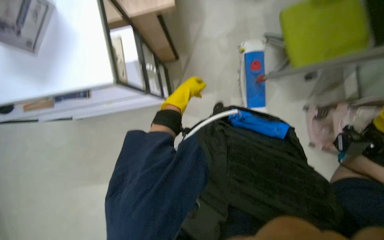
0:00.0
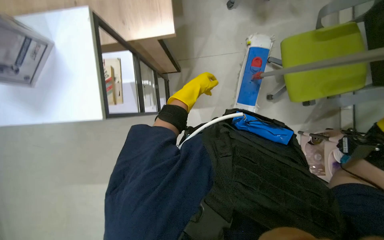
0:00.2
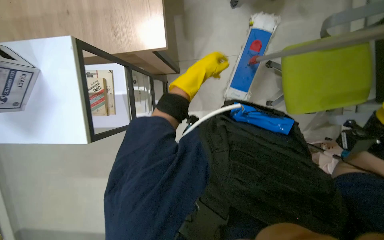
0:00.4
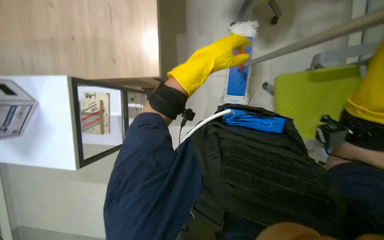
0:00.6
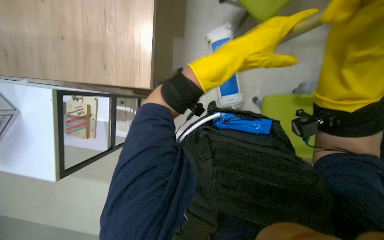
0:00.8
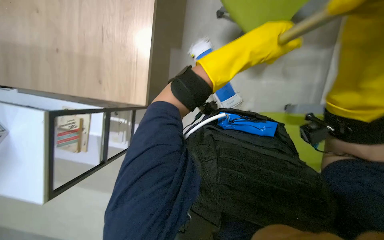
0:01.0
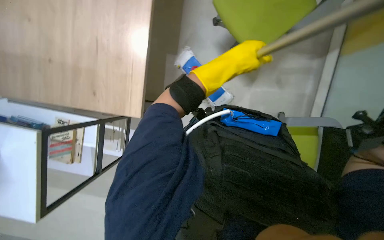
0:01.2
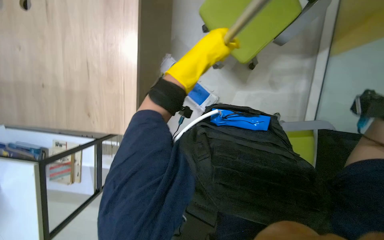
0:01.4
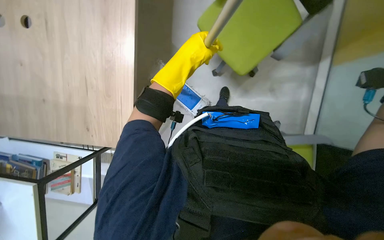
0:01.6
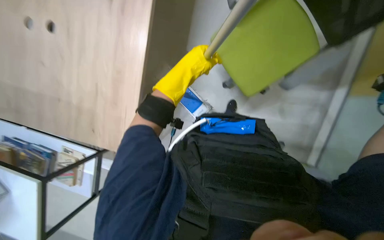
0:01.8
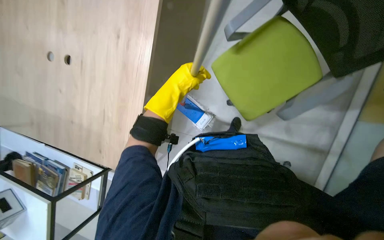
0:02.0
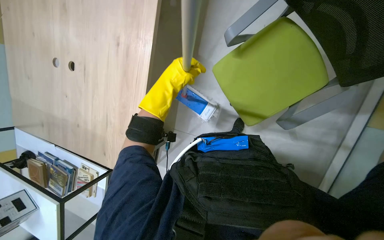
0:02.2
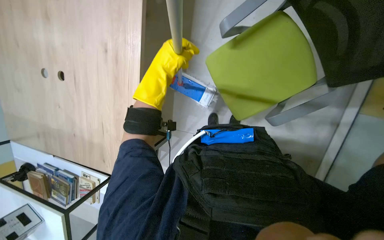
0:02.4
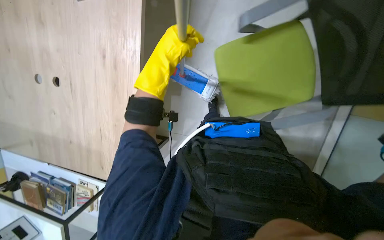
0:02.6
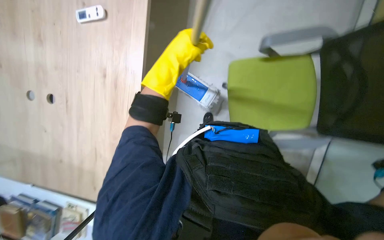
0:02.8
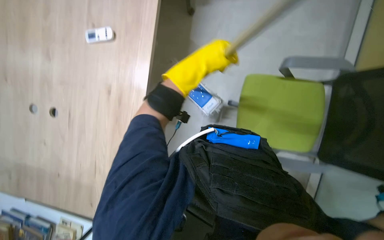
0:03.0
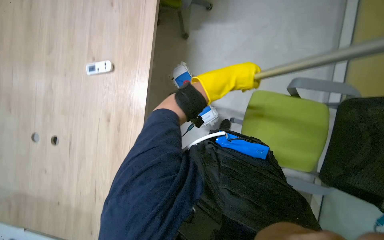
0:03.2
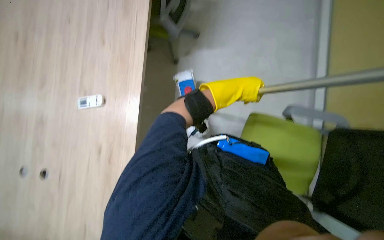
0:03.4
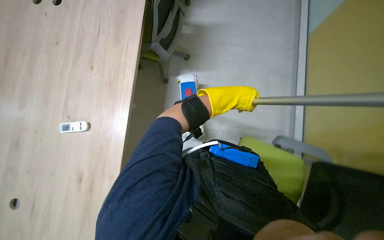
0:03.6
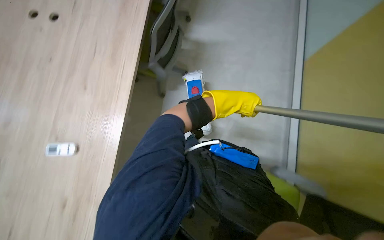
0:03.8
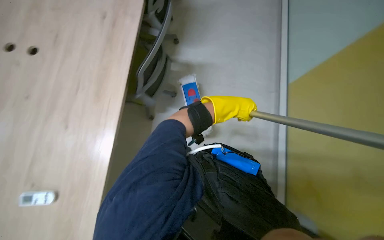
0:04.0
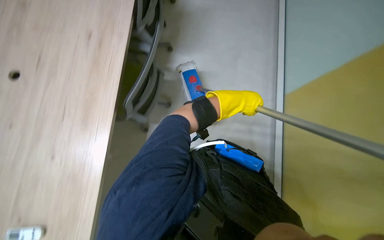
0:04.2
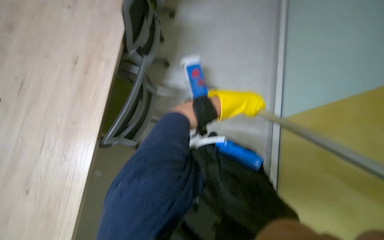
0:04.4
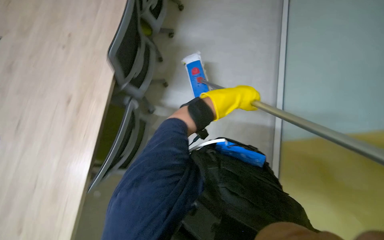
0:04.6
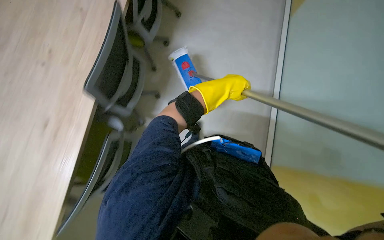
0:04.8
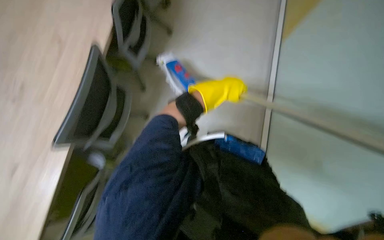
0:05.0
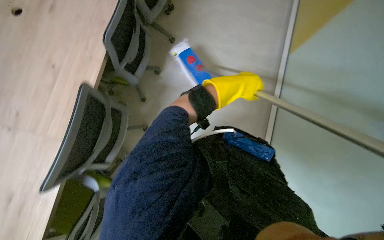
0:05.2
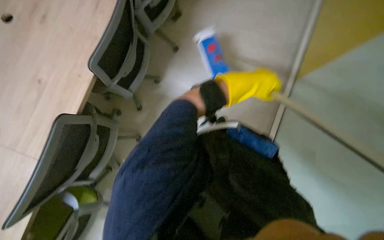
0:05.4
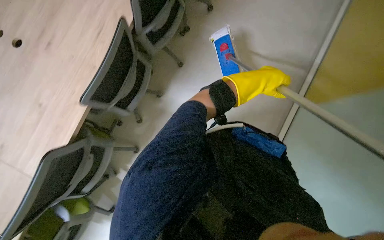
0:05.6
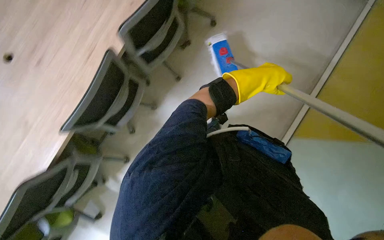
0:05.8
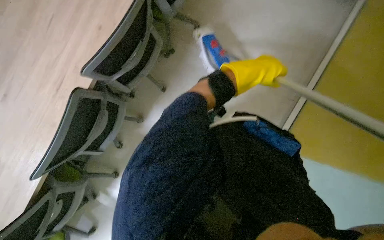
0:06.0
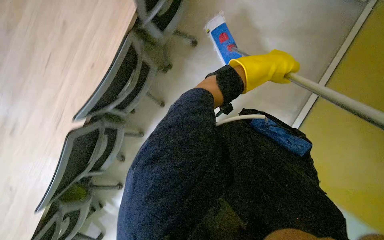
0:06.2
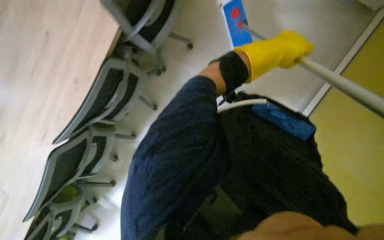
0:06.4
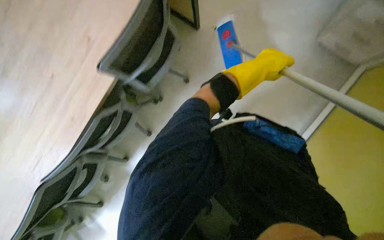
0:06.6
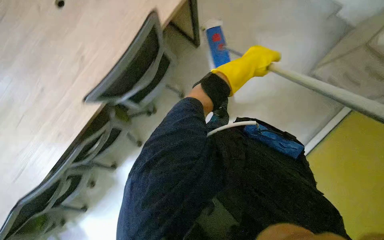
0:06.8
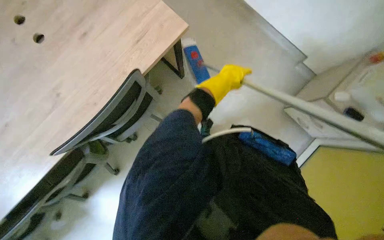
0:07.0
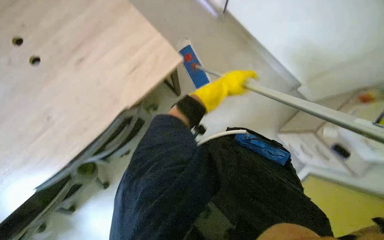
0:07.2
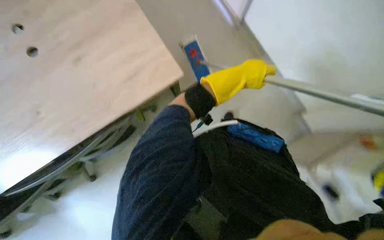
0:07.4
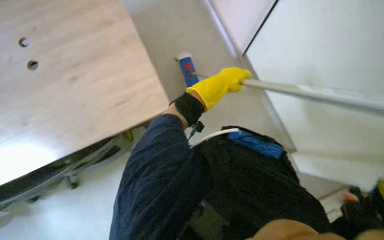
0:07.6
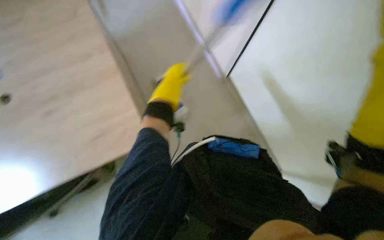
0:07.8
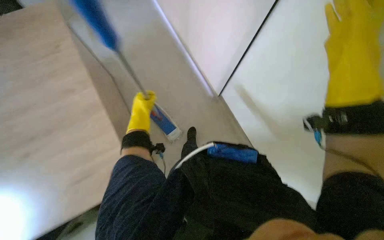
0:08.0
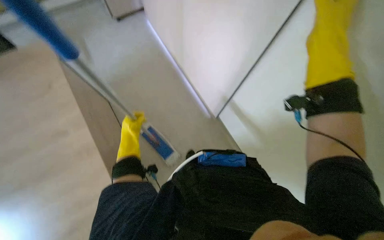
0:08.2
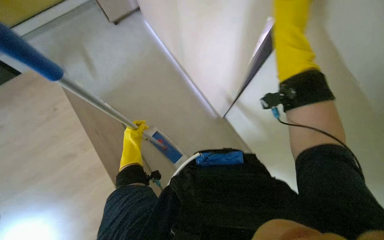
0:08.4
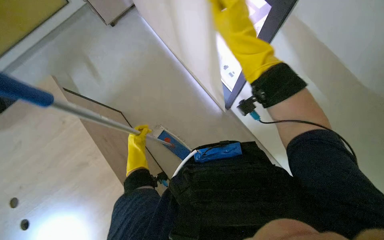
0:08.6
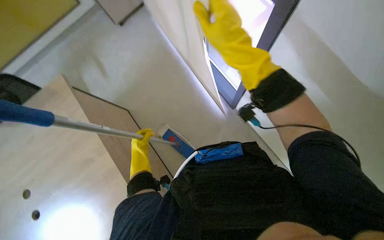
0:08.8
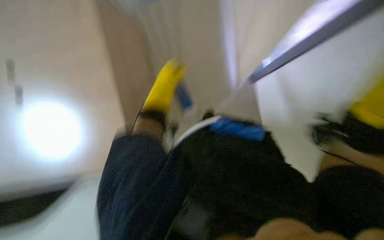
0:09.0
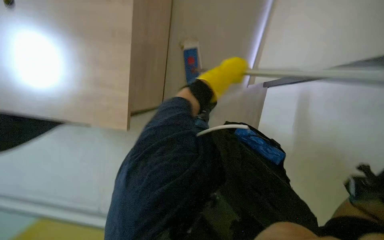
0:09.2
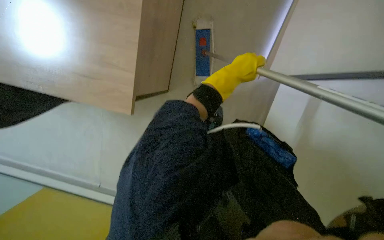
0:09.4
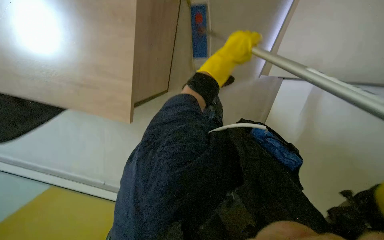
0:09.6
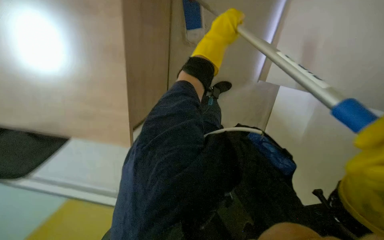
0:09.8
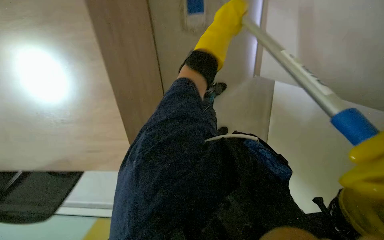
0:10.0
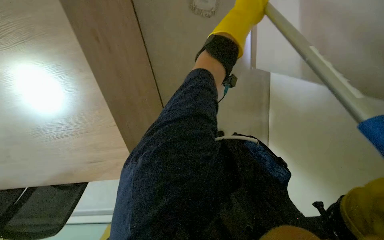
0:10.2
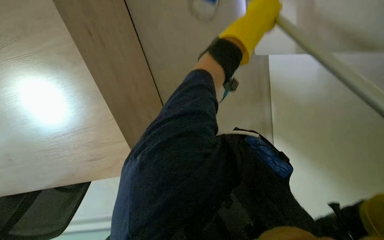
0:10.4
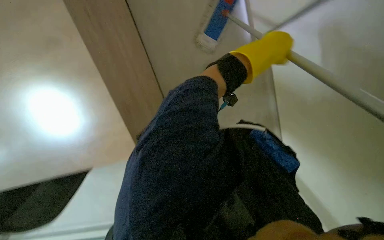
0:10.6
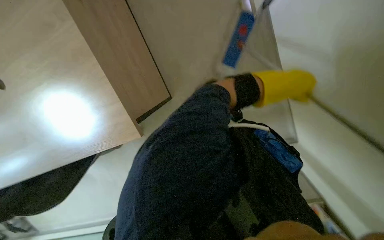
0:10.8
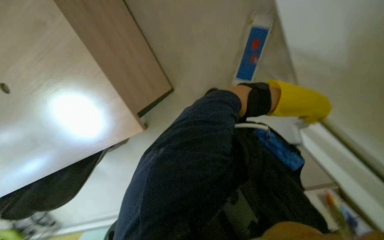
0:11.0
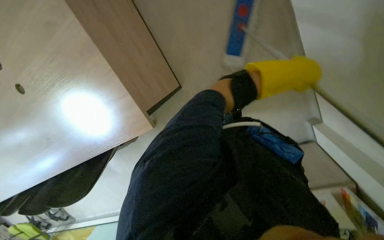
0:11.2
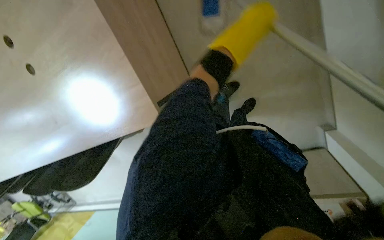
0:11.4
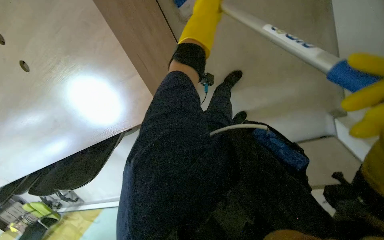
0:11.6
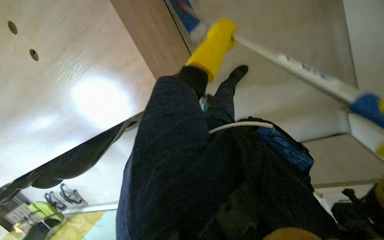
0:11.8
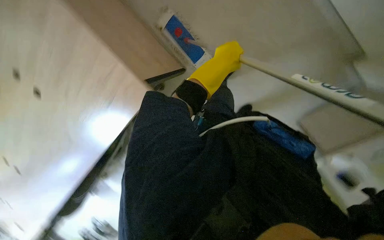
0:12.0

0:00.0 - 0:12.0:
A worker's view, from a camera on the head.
Job: mopping floor.
The whole recording: Mopping office floor. The worker mops the office floor with a flat mop.
0:00.0 - 0:01.6: The view tilts roughly 20 degrees upward. The left hand heads nearer to the camera, covering some 25 cm.
0:01.6 - 0:03.0: The view tilts some 20 degrees upward.
0:04.4 - 0:06.0: The head travels about 60 cm.
0:06.0 - 0:07.6: The wearer moves roughly 60 cm.
0:07.6 - 0:09.0: The left hand goes roughly 10 cm to the left.
0:09.0 - 0:10.4: The view tips downward by some 15 degrees. The scene rotates clockwise by approximately 25 degrees. The left hand goes roughly 15 cm to the right and nearer to the camera.
0:10.4 - 0:12.0: The view tilts roughly 20 degrees upward.

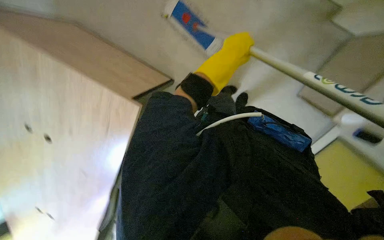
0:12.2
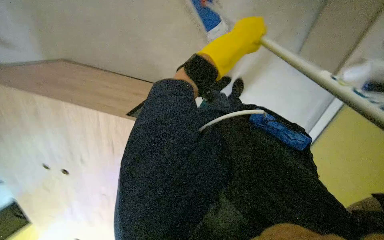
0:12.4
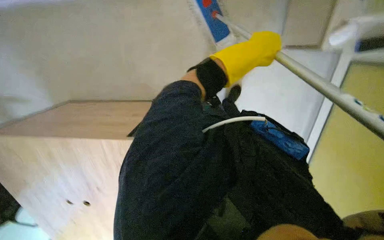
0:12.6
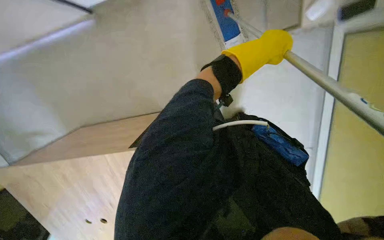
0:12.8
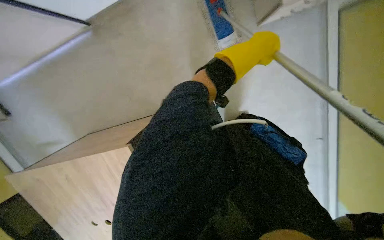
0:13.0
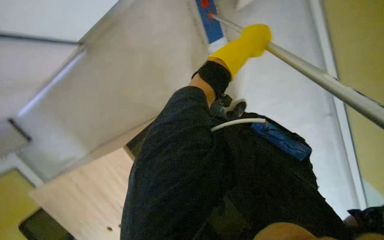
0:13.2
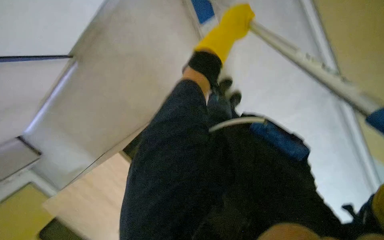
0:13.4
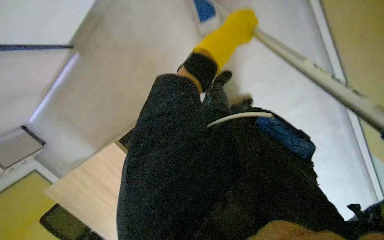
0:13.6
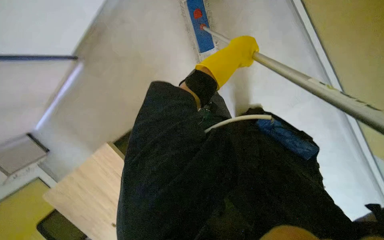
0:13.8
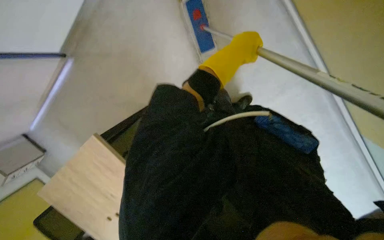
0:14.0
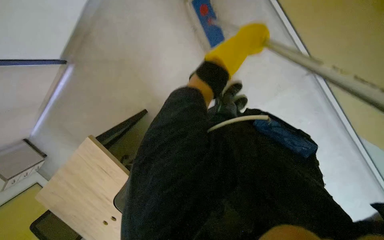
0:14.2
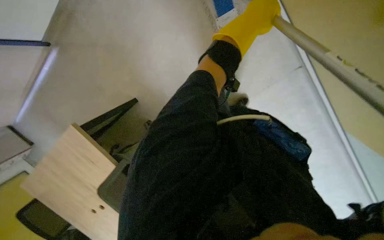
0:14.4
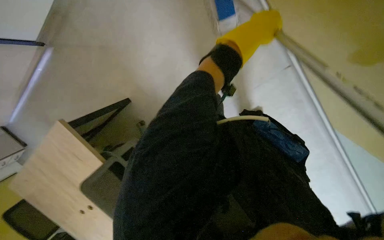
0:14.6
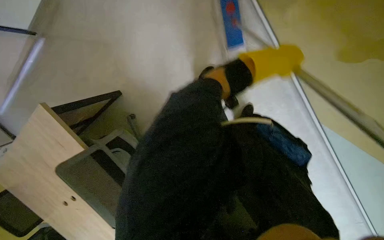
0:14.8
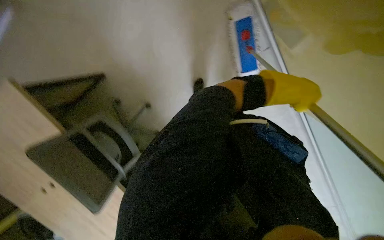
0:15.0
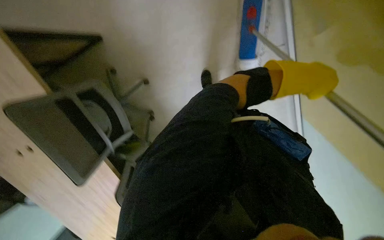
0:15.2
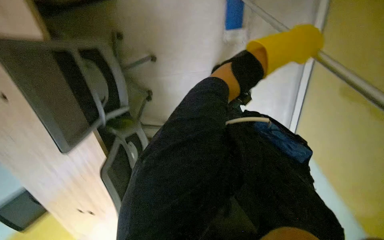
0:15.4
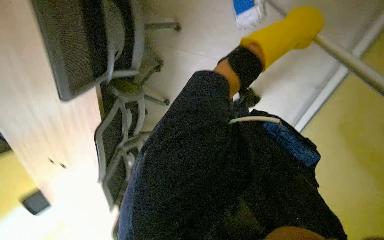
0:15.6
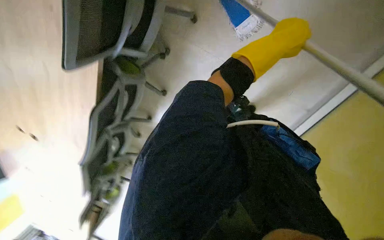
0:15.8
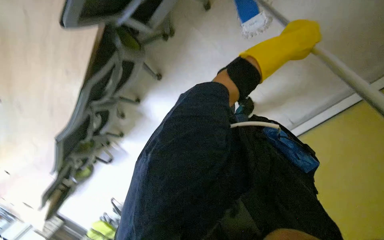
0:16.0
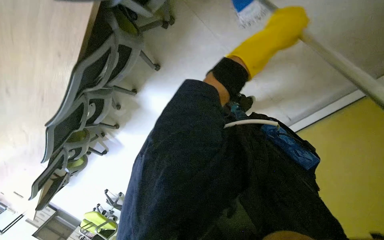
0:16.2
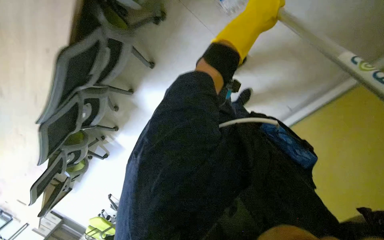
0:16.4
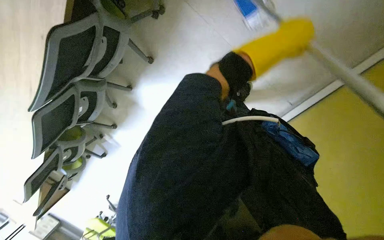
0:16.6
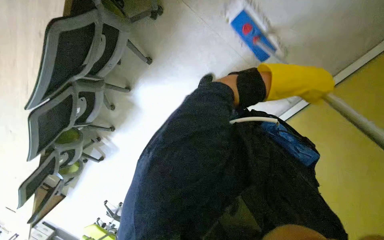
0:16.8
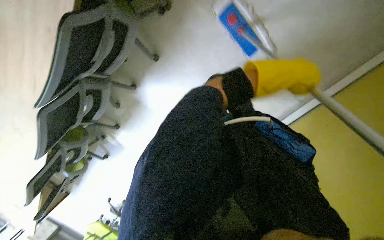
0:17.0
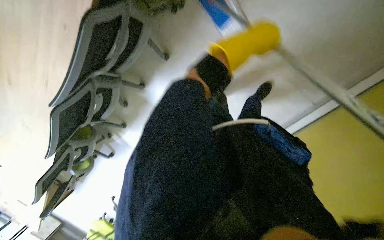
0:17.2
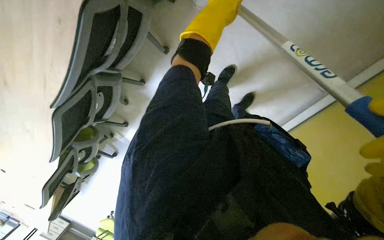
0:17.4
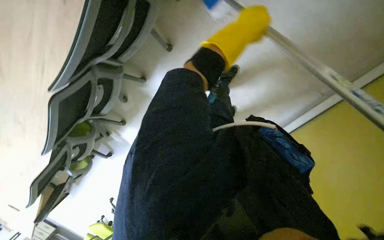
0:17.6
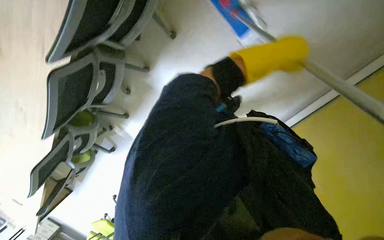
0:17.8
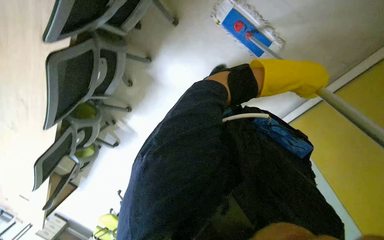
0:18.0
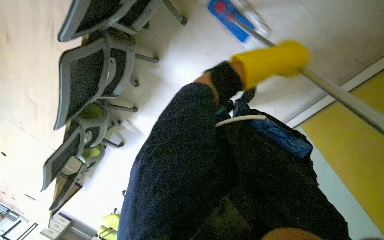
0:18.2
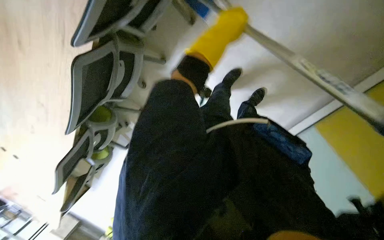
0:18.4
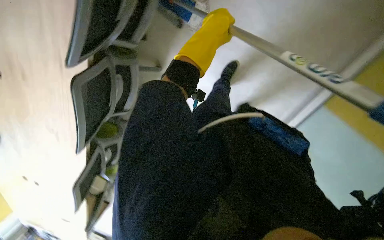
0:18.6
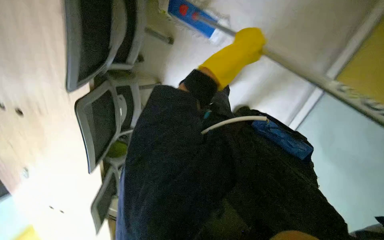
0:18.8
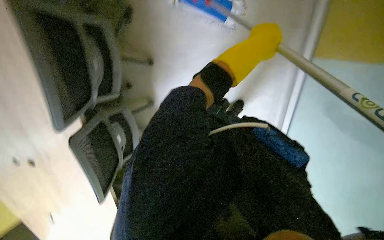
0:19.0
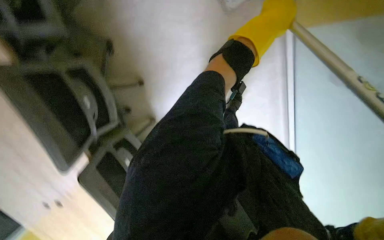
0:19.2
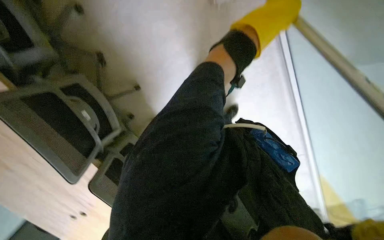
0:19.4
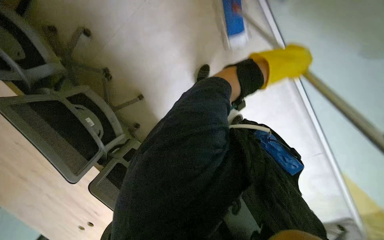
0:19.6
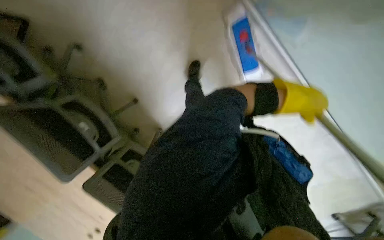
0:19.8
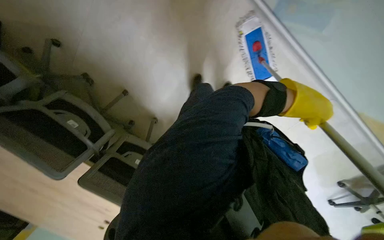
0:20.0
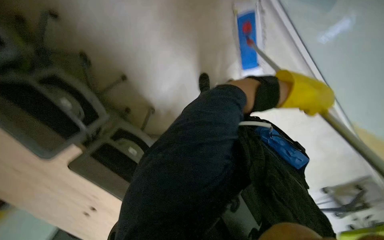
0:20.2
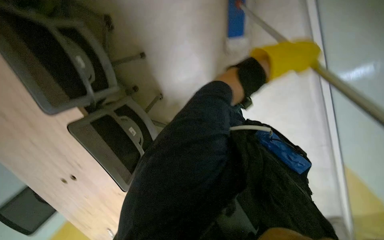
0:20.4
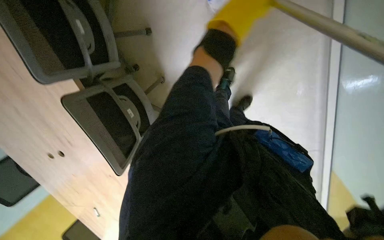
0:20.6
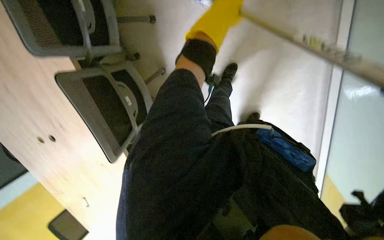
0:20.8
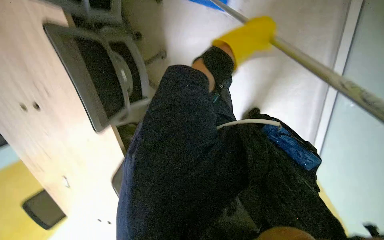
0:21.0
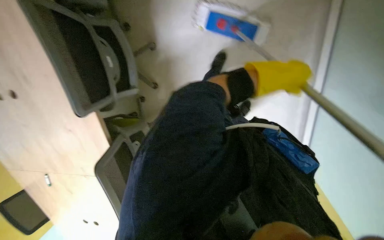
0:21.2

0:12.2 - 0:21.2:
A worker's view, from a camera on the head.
Job: mopping floor.
The whole recording: Mopping office floor. The worker mops the office floor with a flat mop.
0:13.8 - 0:15.2: The camera is aimed about 15 degrees further to the right. The left hand goes roughly 20 cm to the right and down the picture.
0:15.2 - 0:16.6: The wearer looks approximately 15 degrees further downward. The left hand shifts about 10 cm up the picture.
0:16.6 - 0:18.2: The view tilts some 15 degrees downward. The left hand moves left and right over roughly 25 cm, changing direction 3 times.
0:18.2 - 0:19.8: The wearer looks some 15 degrees further upward. The scene rotates counterclockwise by about 60 degrees.
